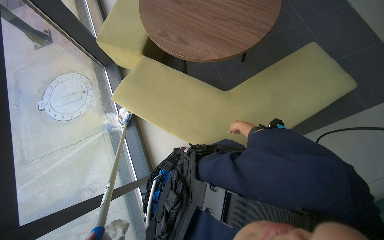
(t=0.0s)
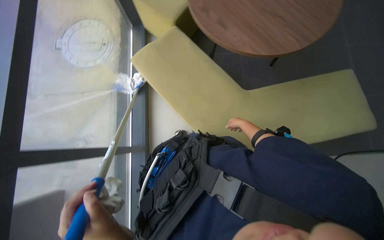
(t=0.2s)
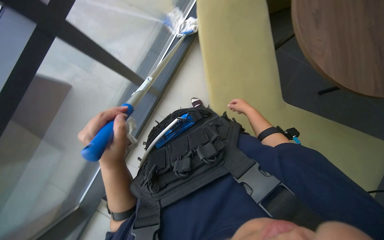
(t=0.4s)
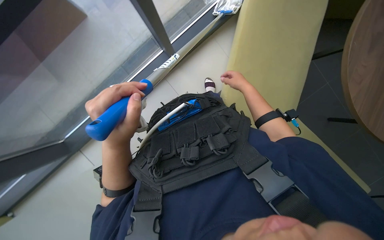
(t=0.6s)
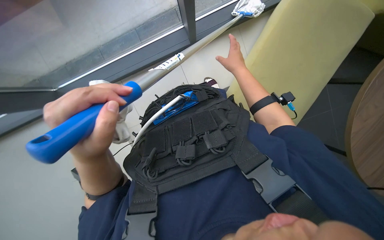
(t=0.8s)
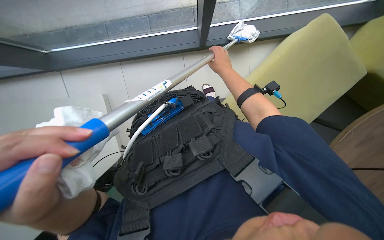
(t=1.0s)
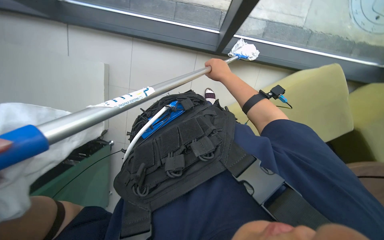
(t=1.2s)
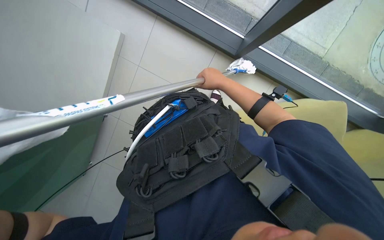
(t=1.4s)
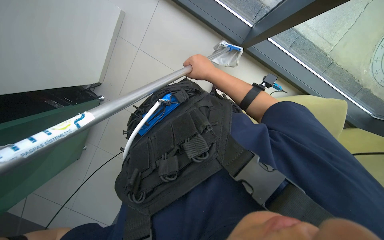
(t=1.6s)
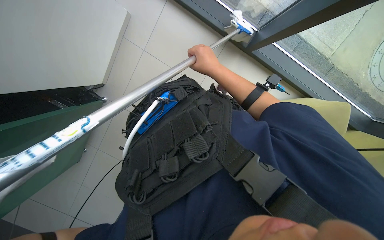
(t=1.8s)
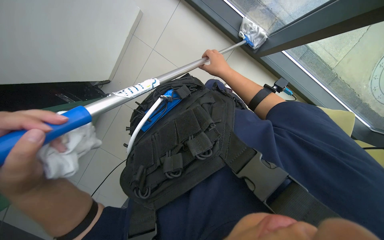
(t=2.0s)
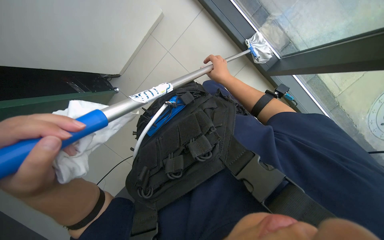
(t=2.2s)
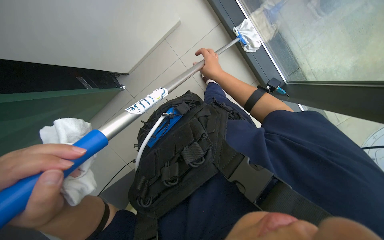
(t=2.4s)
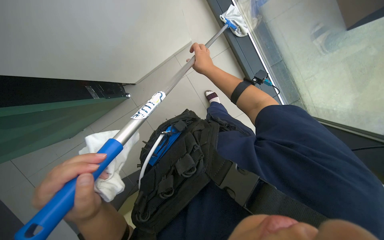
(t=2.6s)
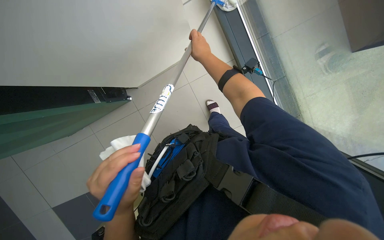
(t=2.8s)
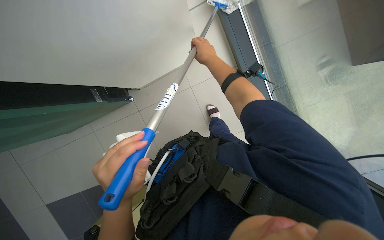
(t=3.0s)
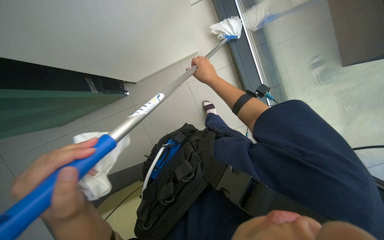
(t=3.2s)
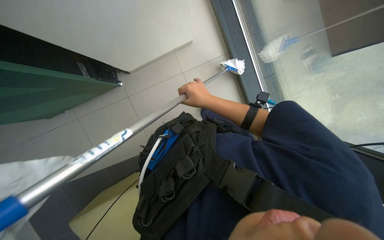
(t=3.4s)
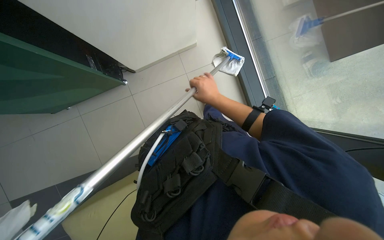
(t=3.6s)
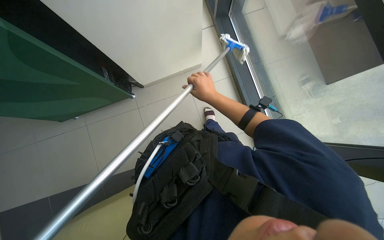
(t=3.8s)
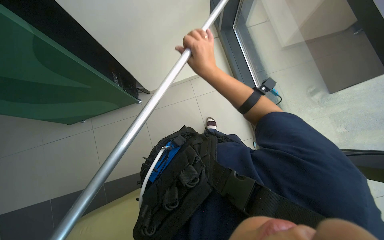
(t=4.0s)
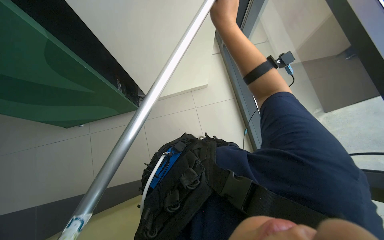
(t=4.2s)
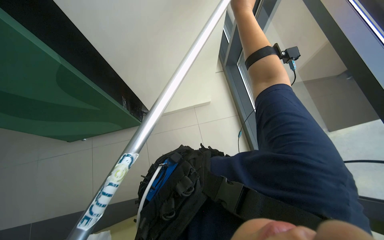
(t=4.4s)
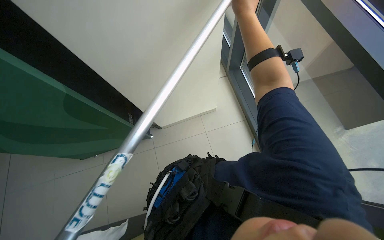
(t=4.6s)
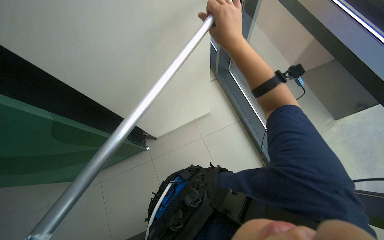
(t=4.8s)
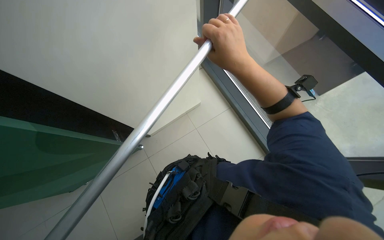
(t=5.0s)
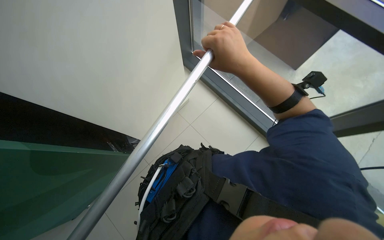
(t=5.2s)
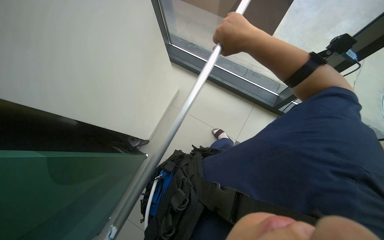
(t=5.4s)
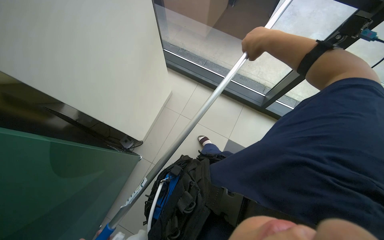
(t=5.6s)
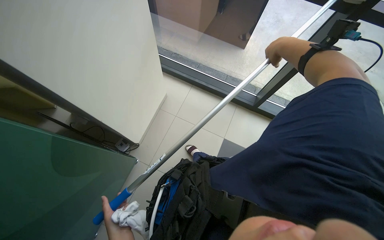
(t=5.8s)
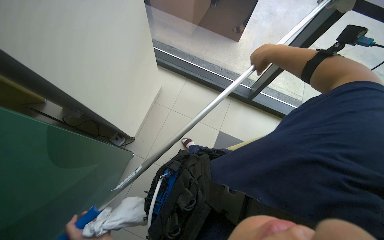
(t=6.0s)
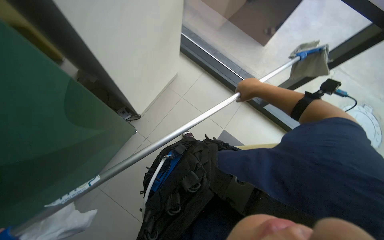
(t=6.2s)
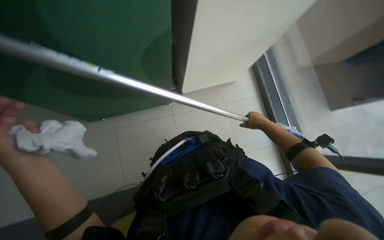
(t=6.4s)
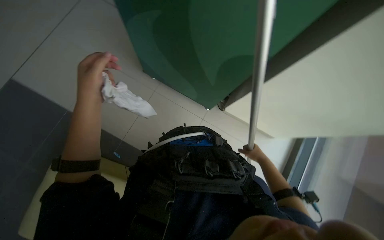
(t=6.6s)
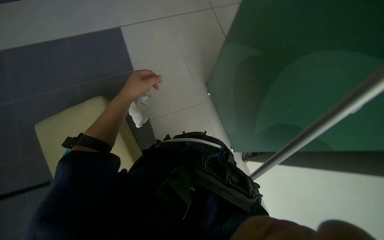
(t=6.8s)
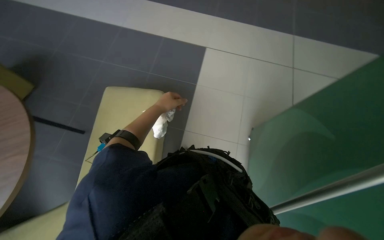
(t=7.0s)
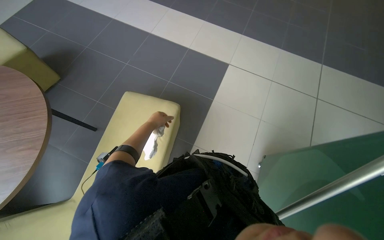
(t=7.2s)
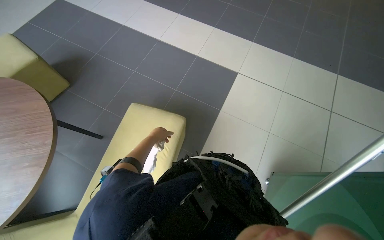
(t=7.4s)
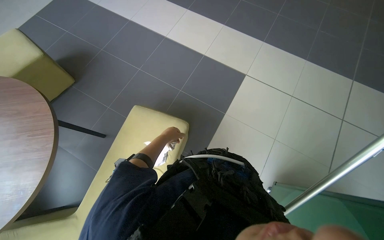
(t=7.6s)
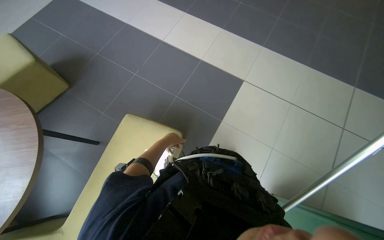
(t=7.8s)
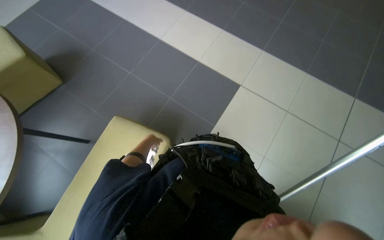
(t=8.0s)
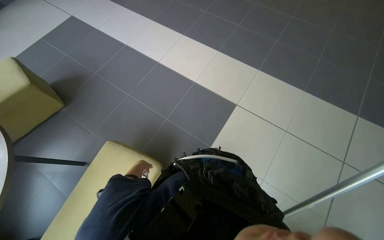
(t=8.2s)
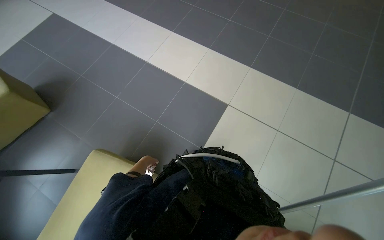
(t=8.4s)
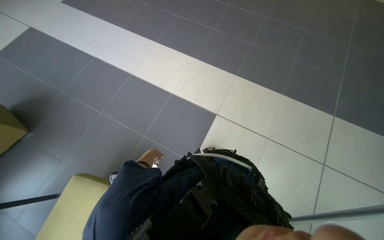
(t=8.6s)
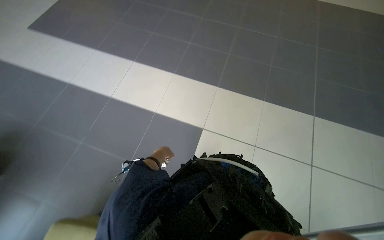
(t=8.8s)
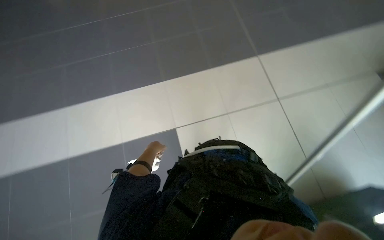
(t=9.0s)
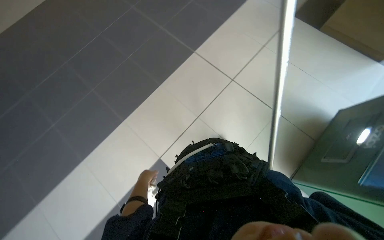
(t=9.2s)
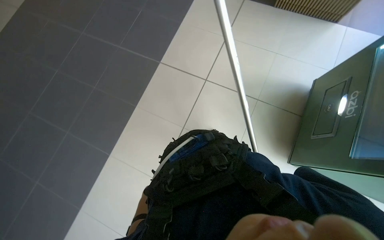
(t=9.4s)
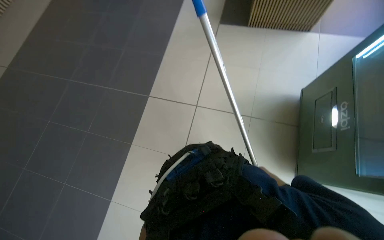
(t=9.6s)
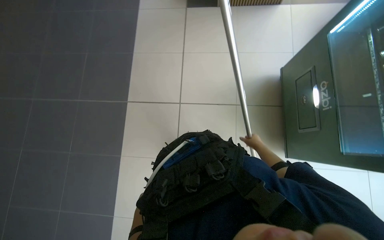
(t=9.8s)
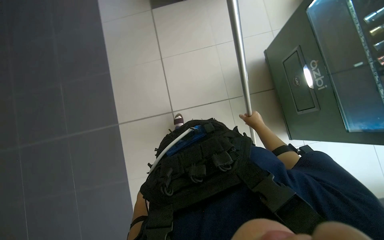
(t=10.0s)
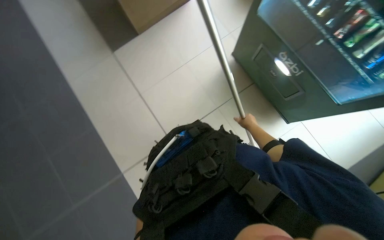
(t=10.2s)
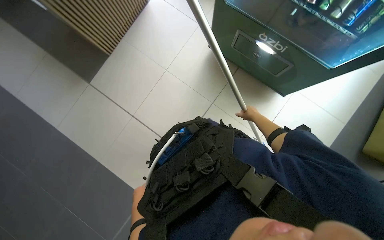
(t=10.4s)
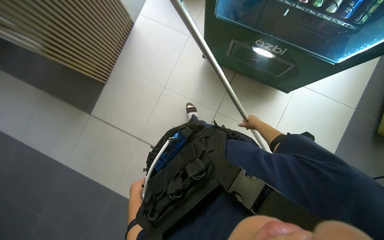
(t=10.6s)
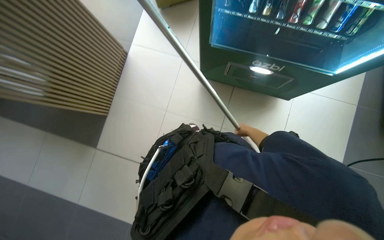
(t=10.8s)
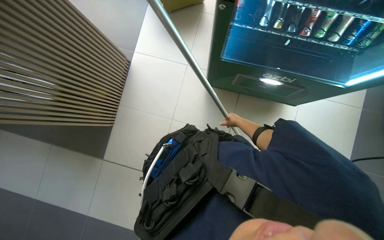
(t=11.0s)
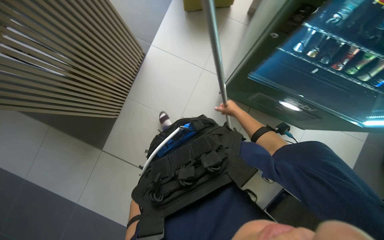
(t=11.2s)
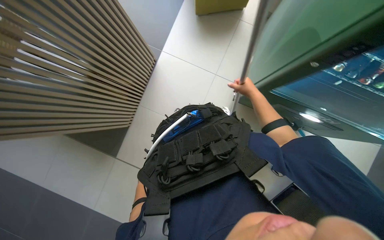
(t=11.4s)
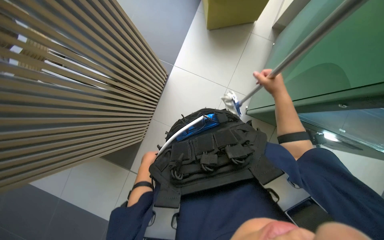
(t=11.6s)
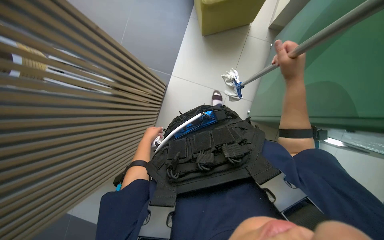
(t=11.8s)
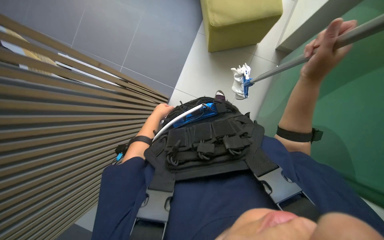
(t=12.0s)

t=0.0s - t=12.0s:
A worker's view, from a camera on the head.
Job: cleaning windows.
The whole recording: Cleaning glass wall with long-handled tool. The worker cleans the glass wall using a long-handled tool.
t=0.0s - t=1.6s: The wearer looks about 20 degrees further downward. The scene turns some 105 degrees clockwise in the picture.
t=1.6s - t=3.0s: The view tips upward by some 15 degrees. The scene rotates clockwise by about 25 degrees. The right hand shifts some 20 cm up the picture.
t=3.0s - t=4.4s: The view tips upward by some 15 degrees. The right hand moves nearer to the camera and to the right, roughly 40 cm.
t=4.4s - t=6.0s: The right hand goes approximately 20 cm to the right and down the picture.
t=6.0s - t=7.6s: The head rotates approximately 35 degrees to the left.
t=7.6s - t=9.0s: The camera travels approximately 80 cm. The head rotates about 45 degrees to the right.
t=10.4s - t=12.0s: The wearer moves approximately 80 cm.

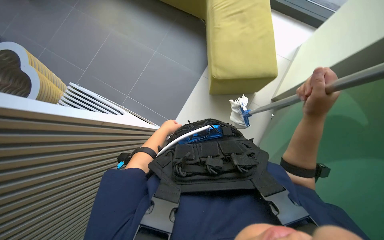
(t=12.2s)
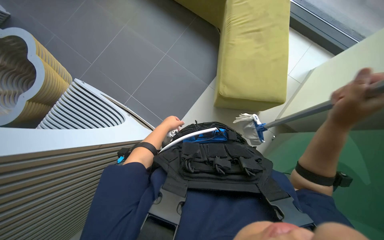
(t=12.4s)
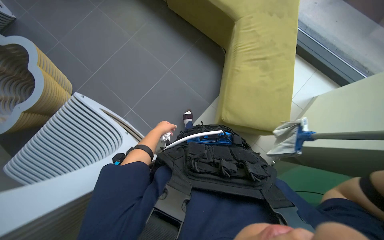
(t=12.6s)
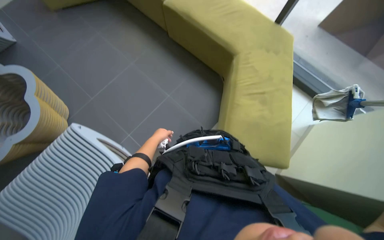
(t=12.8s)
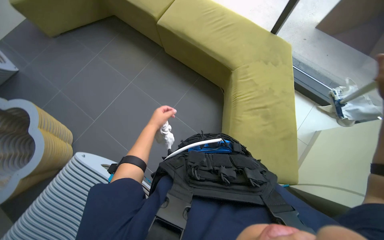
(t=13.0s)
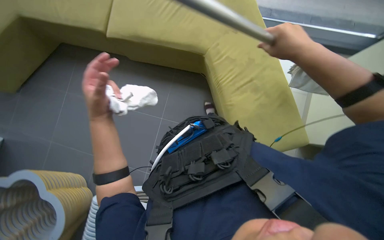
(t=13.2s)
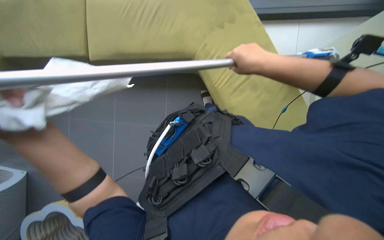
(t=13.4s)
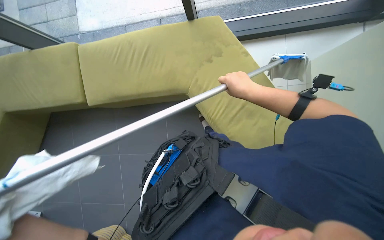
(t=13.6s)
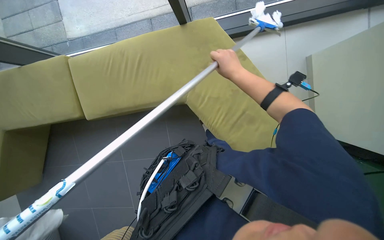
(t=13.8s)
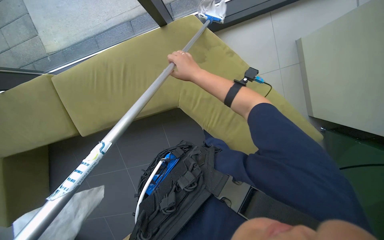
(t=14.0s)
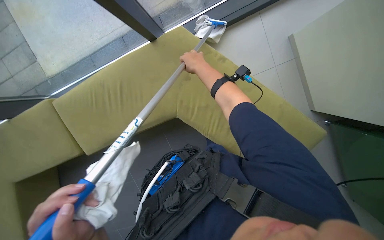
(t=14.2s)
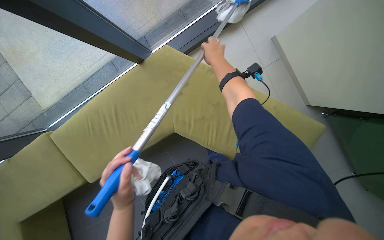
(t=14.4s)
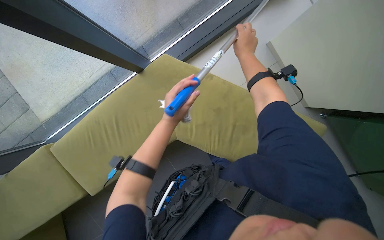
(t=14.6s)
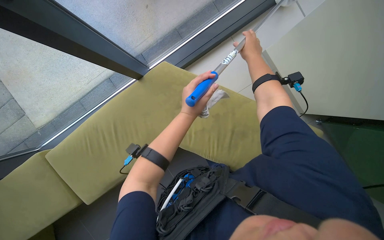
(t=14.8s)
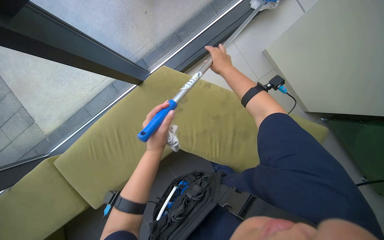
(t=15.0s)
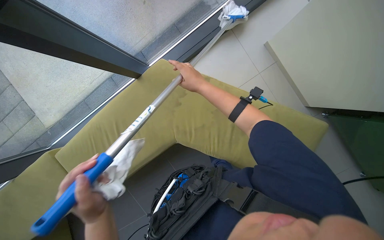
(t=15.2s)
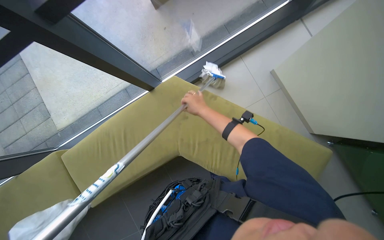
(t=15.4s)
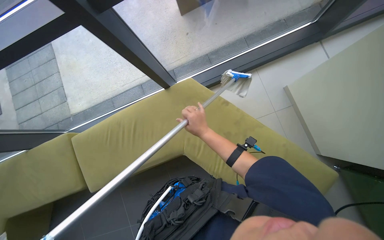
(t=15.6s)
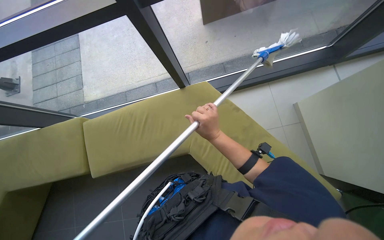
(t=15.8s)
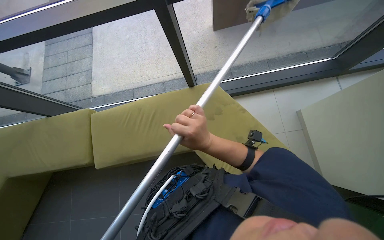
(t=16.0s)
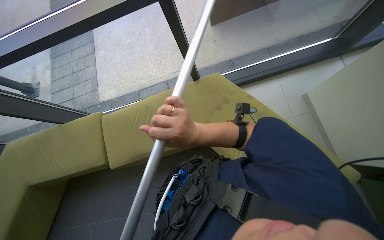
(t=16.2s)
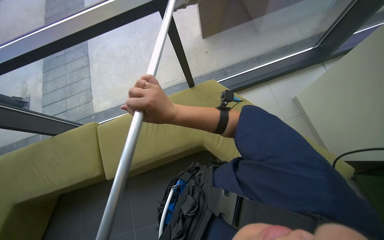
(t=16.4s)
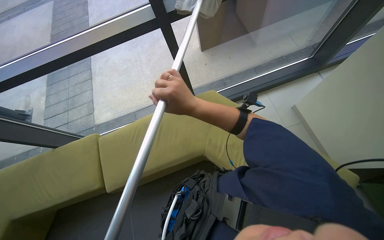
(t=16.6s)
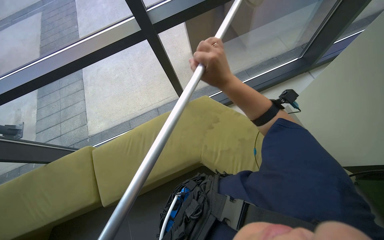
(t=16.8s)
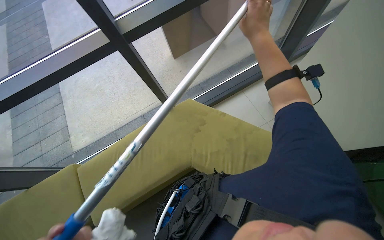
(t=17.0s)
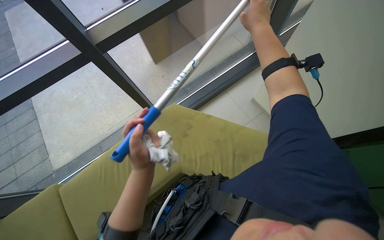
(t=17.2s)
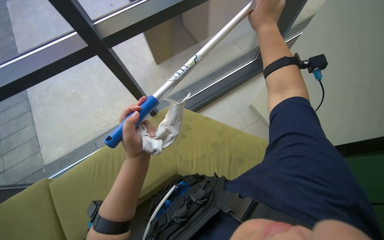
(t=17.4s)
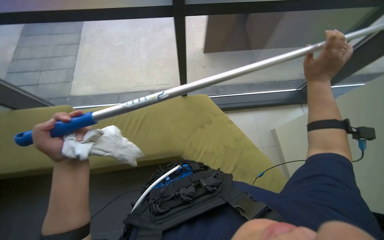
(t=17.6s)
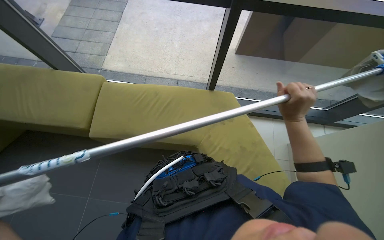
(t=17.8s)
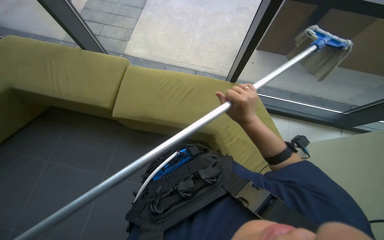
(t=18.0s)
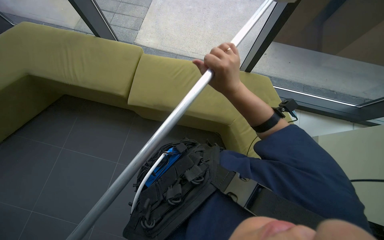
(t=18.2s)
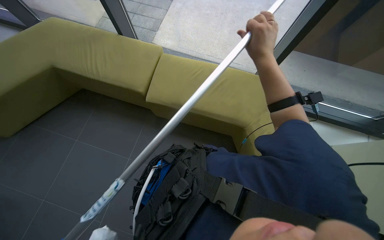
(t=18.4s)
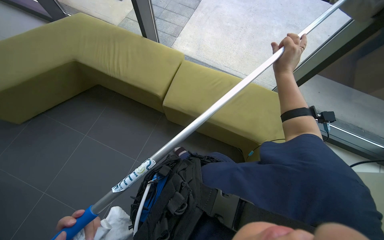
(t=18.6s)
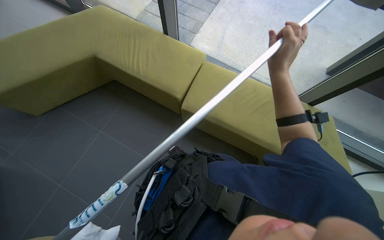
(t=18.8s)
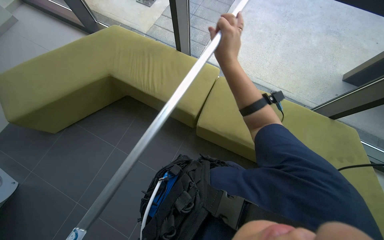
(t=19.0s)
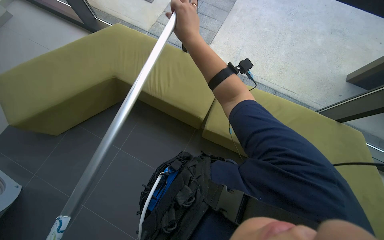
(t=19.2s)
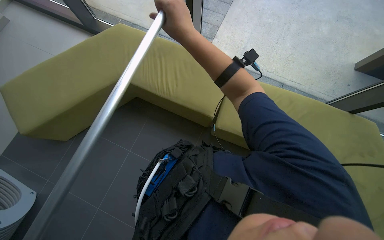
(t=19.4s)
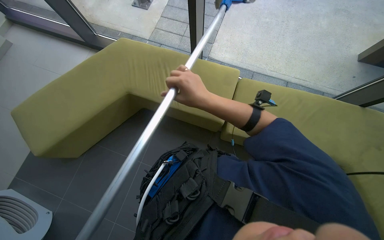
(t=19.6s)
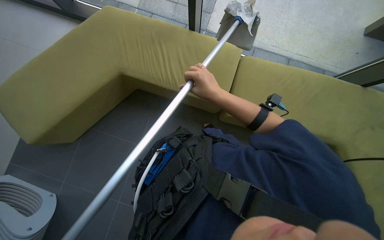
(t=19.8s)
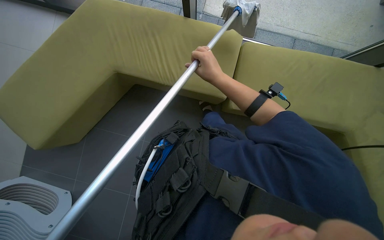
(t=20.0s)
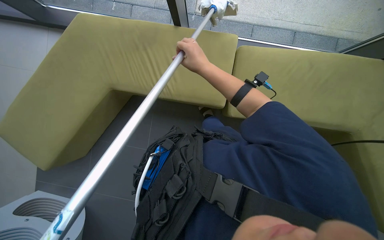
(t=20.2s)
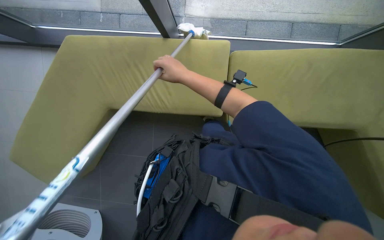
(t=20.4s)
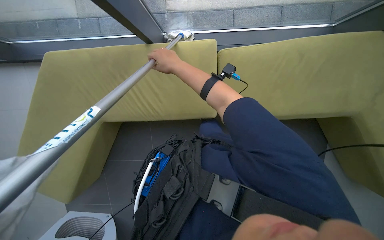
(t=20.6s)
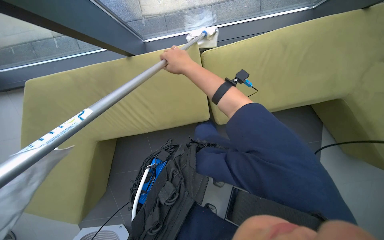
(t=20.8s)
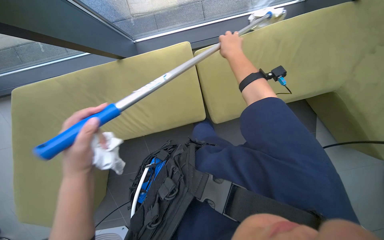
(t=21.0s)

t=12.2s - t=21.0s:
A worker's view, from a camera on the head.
Job: cleaning windows.
The whole recording: Cleaning glass wall with long-handled tool. The worker cleans the glass wall using a long-handled tool.
t=13.6s - t=15.2s: The scene rotates counterclockwise by some 30 degrees. The right hand goes left and right, about 20 cm each way, reversing 2 times.
t=15.2s - t=16.6s: The view tilts approximately 20 degrees upward.
t=16.6s - t=18.0s: The right hand is displaced to the right by some 20 cm.
t=18.0s - t=19.6s: The right hand goes some 35 cm to the left.
t=19.6s - t=21.0s: The scene rotates counterclockwise by about 30 degrees. The right hand is displaced to the right and farther from the camera by roughly 35 cm.
